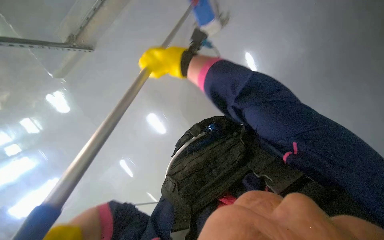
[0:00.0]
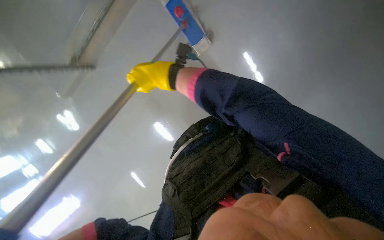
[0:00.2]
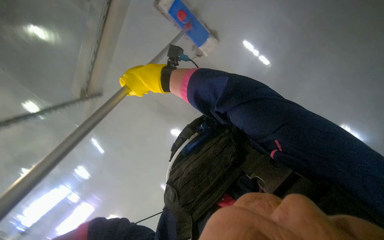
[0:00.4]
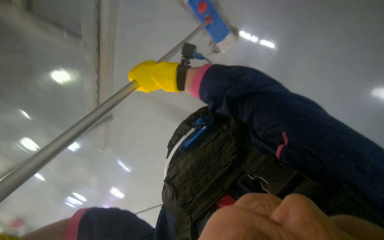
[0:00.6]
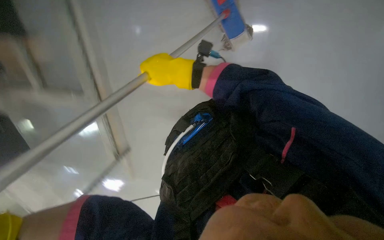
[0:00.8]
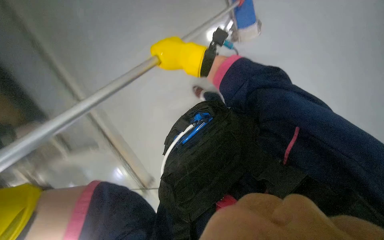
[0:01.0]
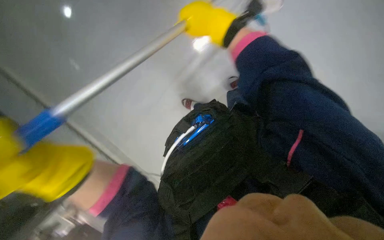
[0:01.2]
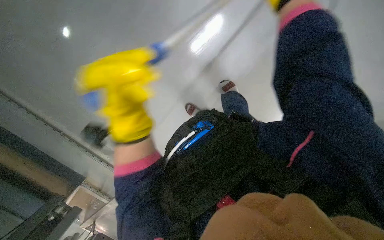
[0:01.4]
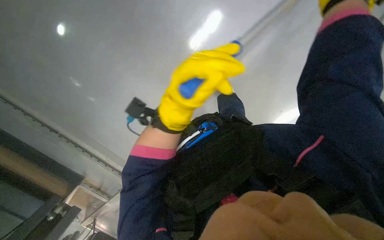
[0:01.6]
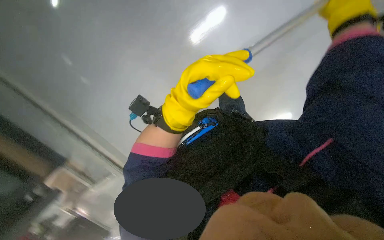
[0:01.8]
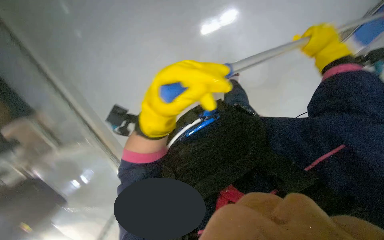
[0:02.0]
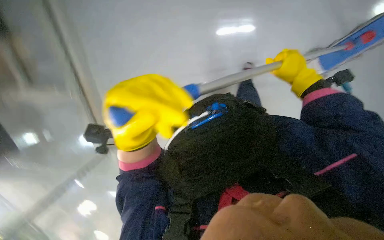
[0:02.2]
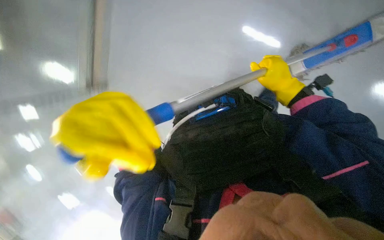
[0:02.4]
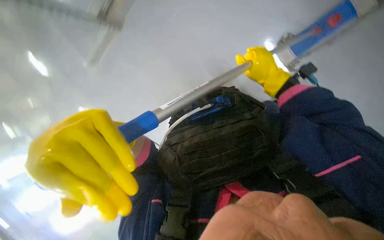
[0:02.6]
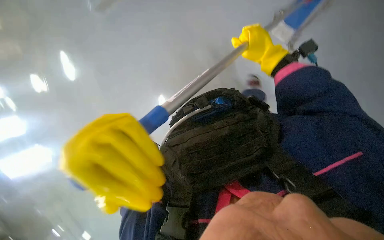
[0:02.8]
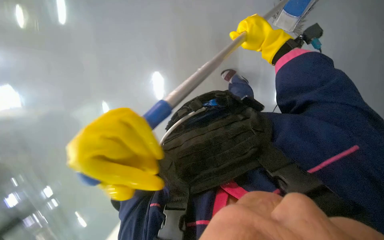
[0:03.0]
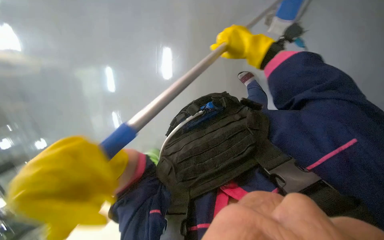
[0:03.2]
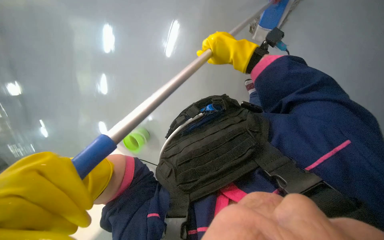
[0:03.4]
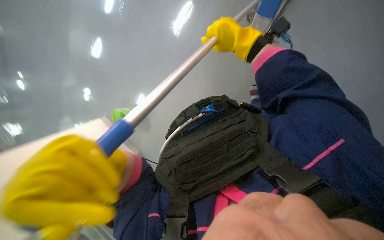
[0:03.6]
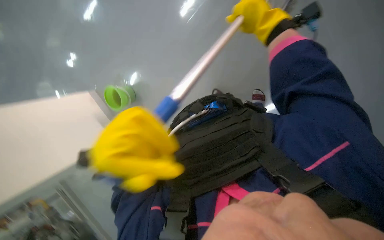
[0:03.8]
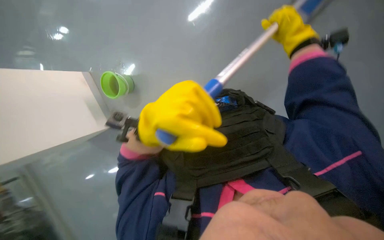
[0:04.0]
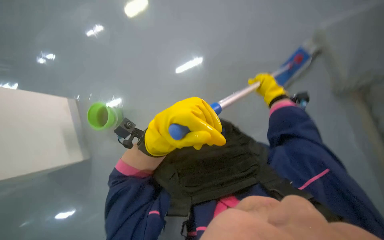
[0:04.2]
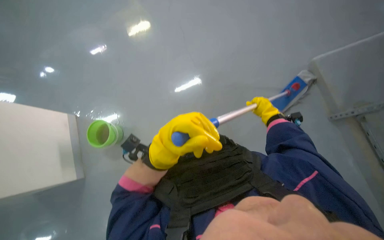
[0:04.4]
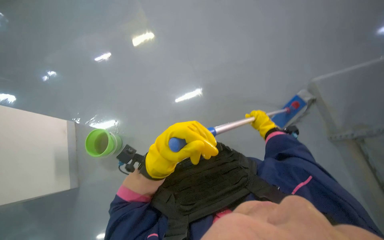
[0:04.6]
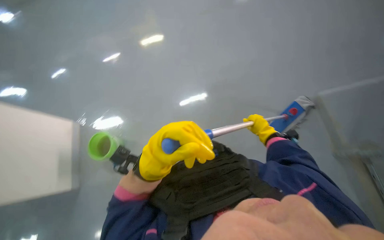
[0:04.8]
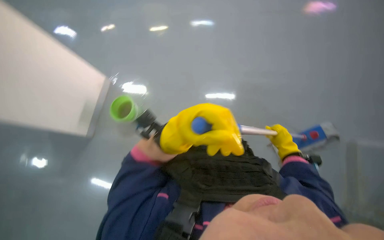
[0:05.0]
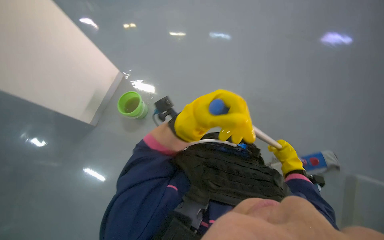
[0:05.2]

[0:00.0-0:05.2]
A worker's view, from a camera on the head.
Job: mopping floor.
The whole recording: Mopping the floor. The worker mops the floor with a flat mop.
0:03.4 to 0:05.2: The wearer looks about 15 degrees further upward. The scene rotates clockwise by about 45 degrees.

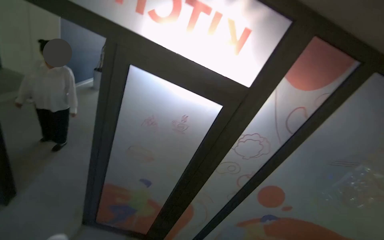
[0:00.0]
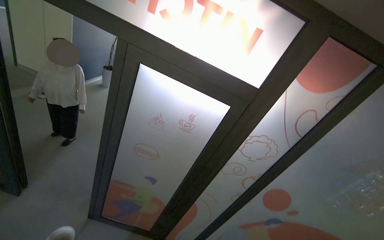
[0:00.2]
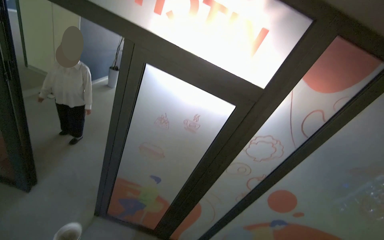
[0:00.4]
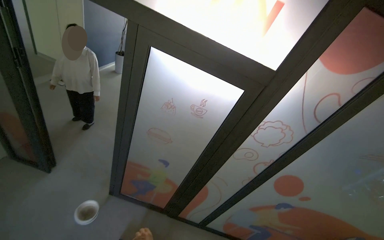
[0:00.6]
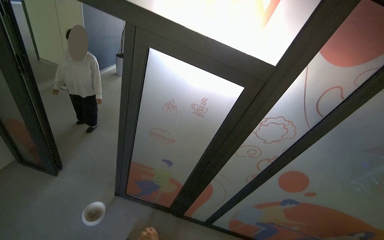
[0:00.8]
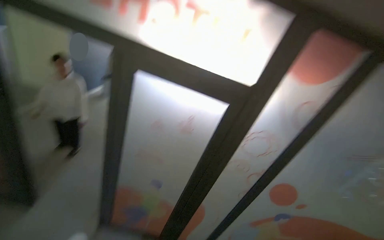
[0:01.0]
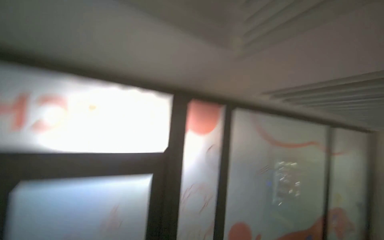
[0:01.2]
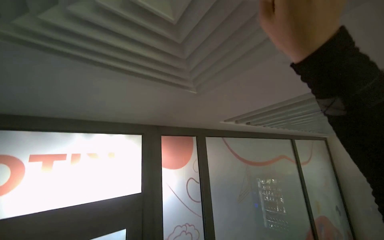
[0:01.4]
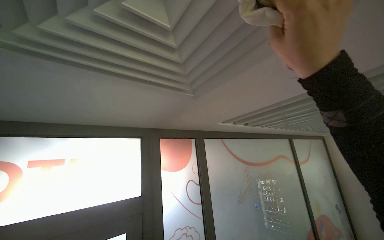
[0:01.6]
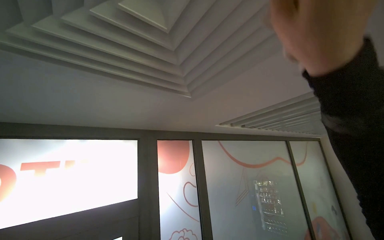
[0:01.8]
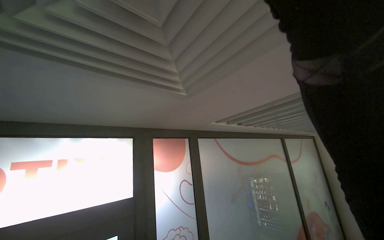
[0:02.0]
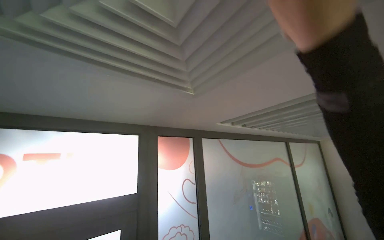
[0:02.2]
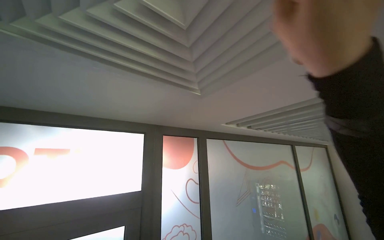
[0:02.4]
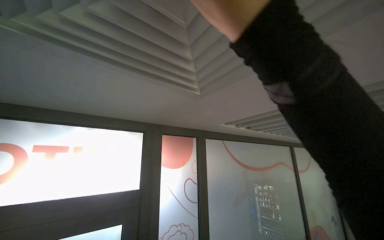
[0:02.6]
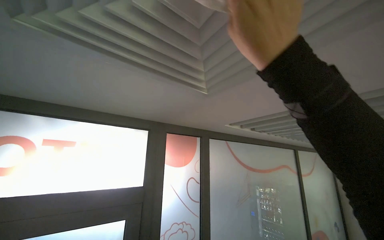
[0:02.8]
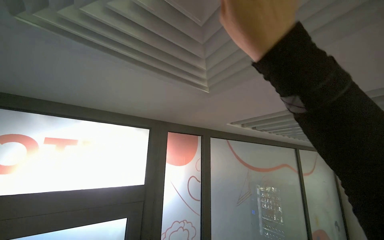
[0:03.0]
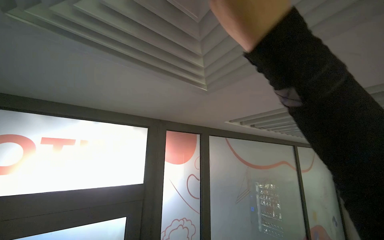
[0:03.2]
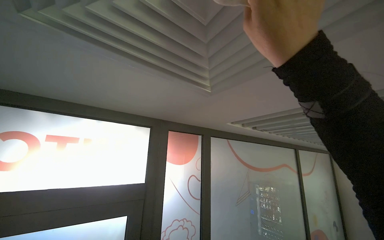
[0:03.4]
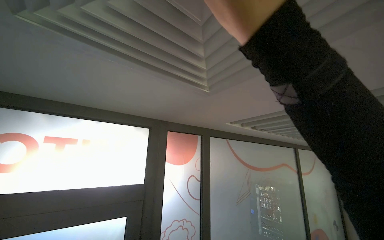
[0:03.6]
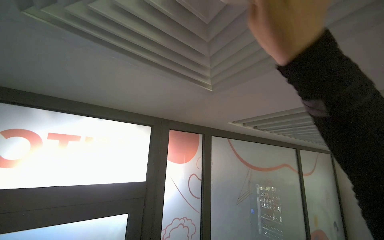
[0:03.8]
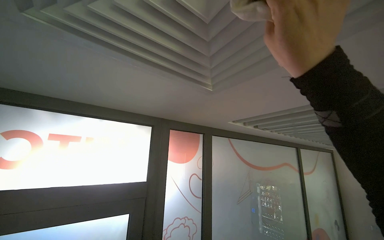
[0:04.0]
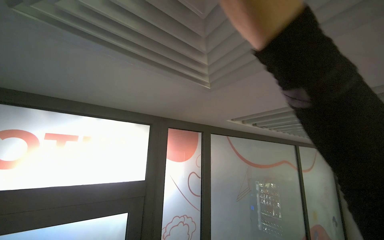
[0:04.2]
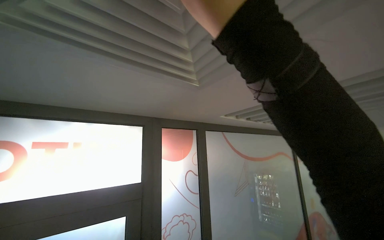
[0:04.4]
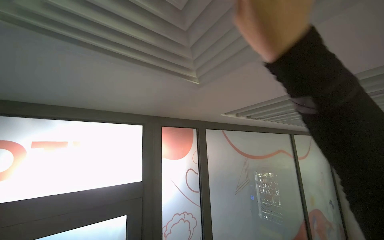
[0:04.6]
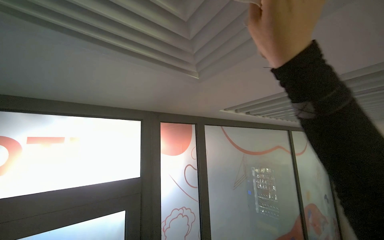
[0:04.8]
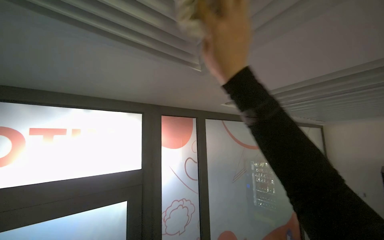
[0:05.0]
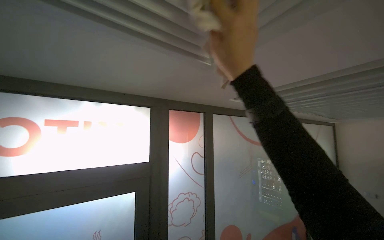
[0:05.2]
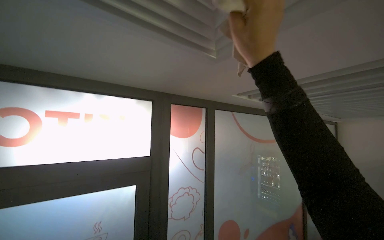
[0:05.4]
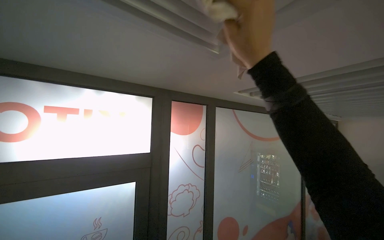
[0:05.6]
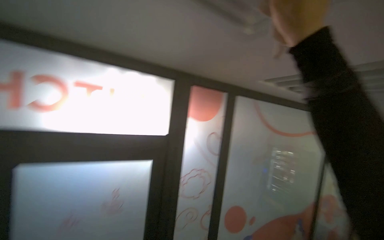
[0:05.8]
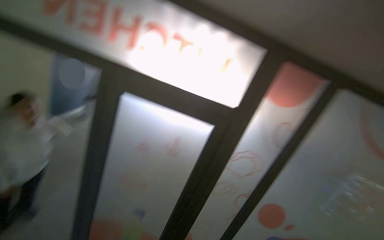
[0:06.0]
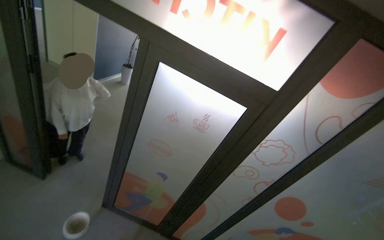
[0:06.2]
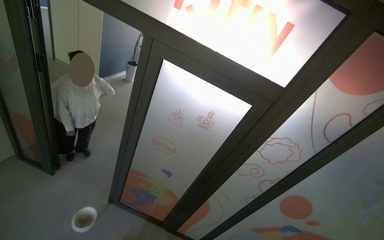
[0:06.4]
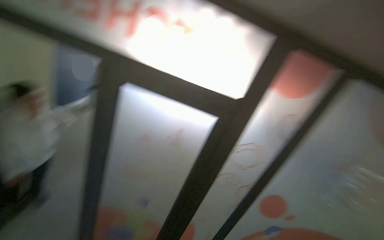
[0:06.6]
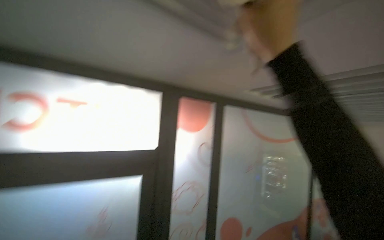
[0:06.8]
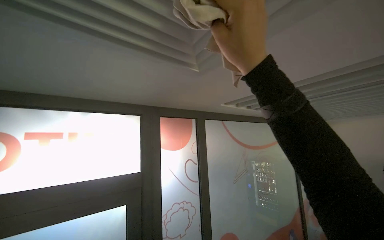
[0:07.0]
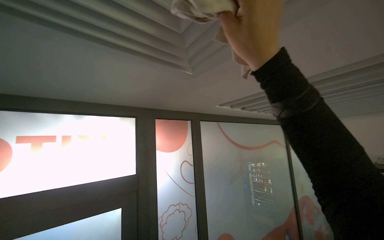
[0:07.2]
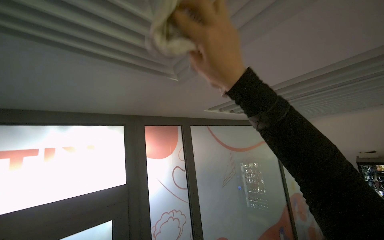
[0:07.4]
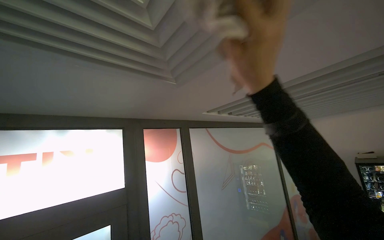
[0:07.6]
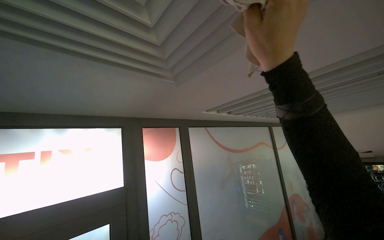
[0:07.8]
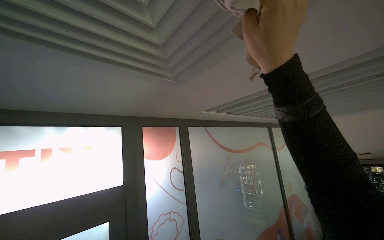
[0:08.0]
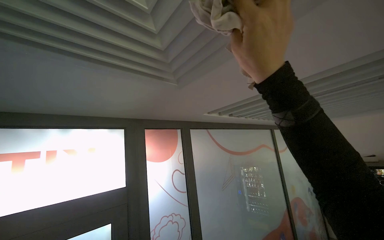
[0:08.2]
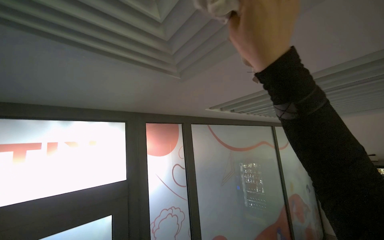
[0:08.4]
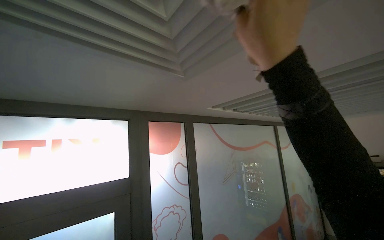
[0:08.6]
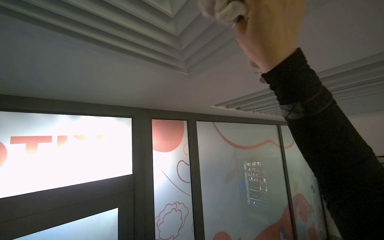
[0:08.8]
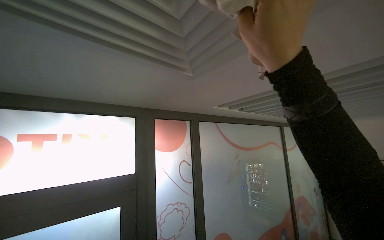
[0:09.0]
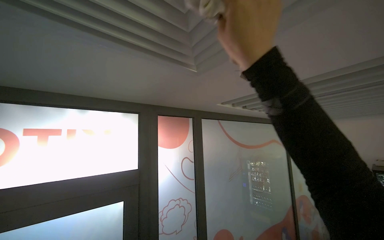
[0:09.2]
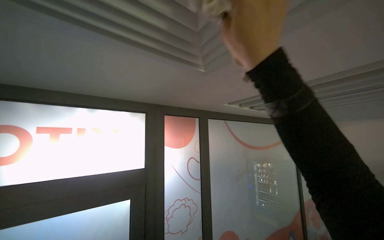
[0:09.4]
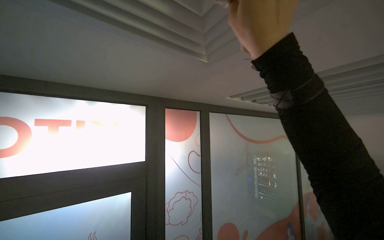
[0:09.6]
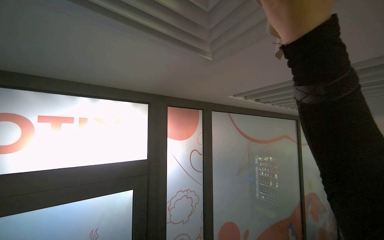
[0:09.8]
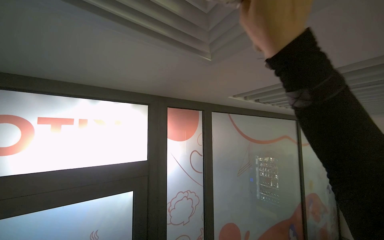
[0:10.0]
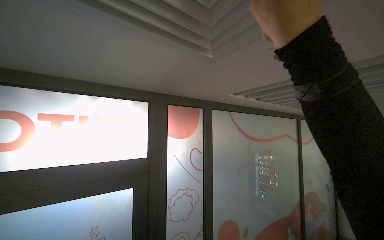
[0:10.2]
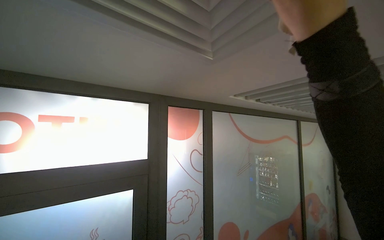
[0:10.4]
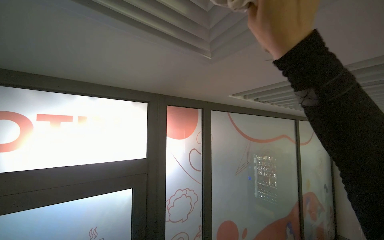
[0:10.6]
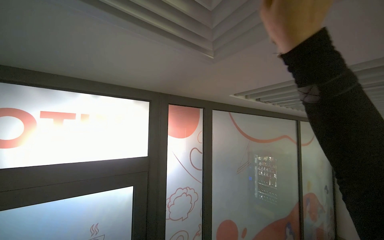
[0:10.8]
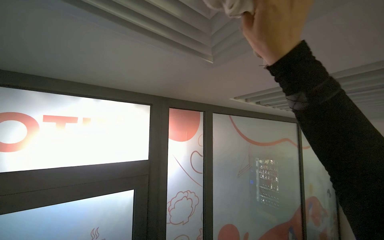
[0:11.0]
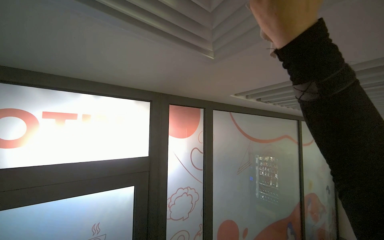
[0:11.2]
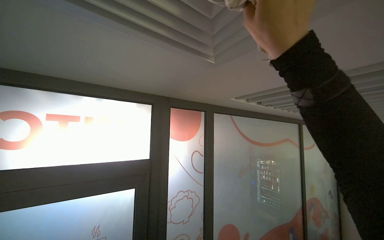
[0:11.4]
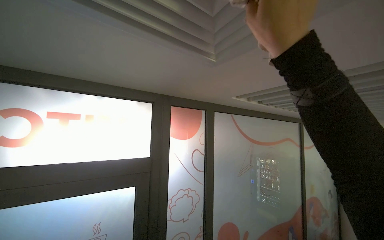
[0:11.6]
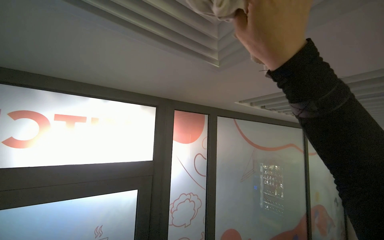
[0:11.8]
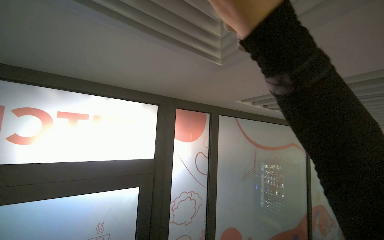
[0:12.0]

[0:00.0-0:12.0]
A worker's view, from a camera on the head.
Job: wiping surfaces.
The whole recording: Wiping ceiling vents. The worker wipes the ceiling vents with a cloth.
0:00.0 to 0:01.6: The head turns to the right by roughly 25 degrees. The camera pitches upward, by about 25 degrees.
0:01.6 to 0:03.0: The right hand heads to the left, covering roughly 15 cm.
0:04.4 to 0:06.0: The head rotates approximately 40 degrees to the left. The wearer looks approximately 25 degrees further downward.
0:06.0 to 0:07.6: The wearer looks roughly 20 degrees further to the right.
0:10.4 to 0:12.0: The right hand shifts about 10 cm to the left.

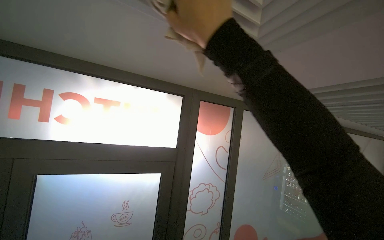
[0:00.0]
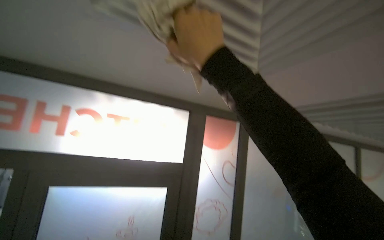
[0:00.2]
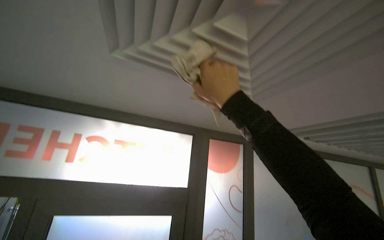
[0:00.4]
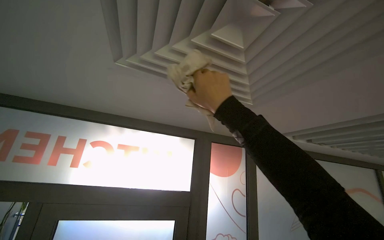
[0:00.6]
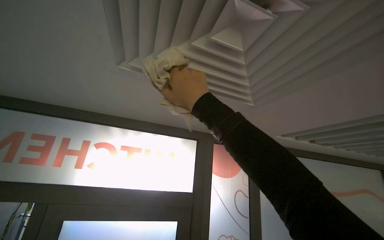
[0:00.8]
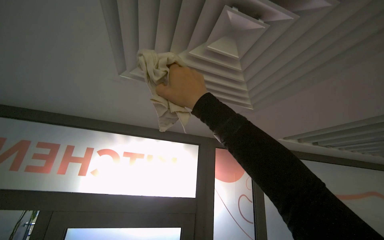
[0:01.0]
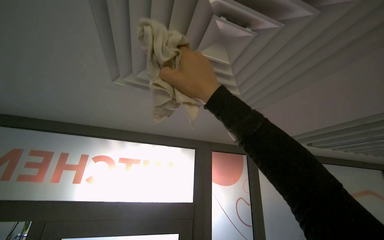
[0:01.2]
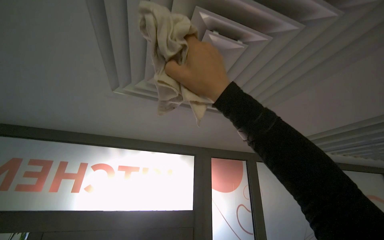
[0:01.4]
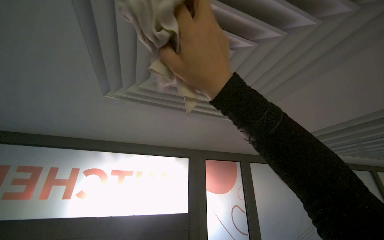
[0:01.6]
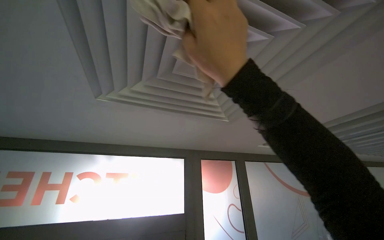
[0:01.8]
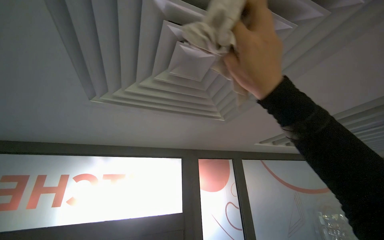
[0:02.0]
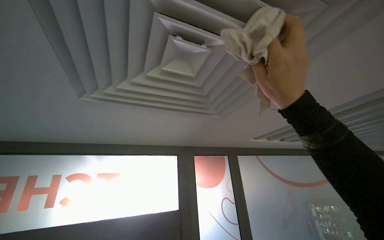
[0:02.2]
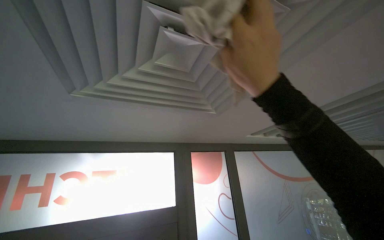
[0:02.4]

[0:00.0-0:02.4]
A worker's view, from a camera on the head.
Job: wiping surfaces.
The whole recording: Wiping ceiling vents. The worker wipes the ceiling vents with a cloth.
0:00.0 to 0:01.2: The view tilts roughly 20 degrees upward.
0:01.2 to 0:02.4: The right hand moves to the right, approximately 20 cm.
